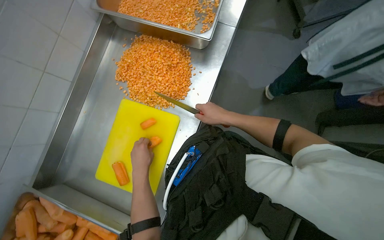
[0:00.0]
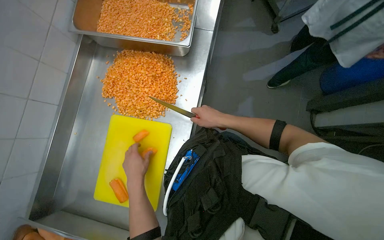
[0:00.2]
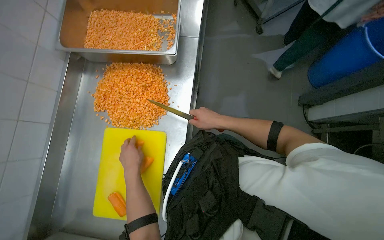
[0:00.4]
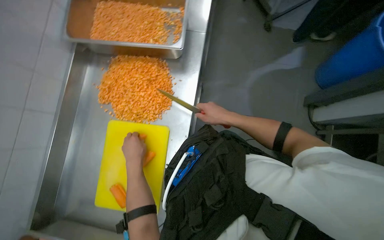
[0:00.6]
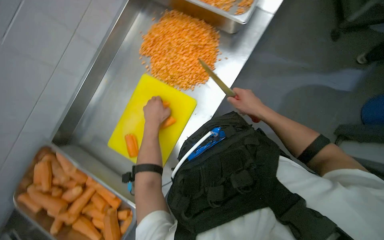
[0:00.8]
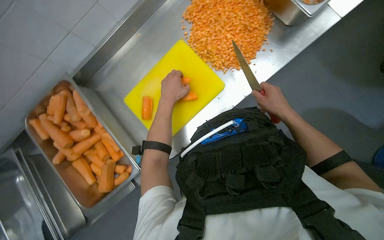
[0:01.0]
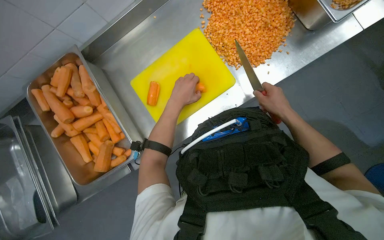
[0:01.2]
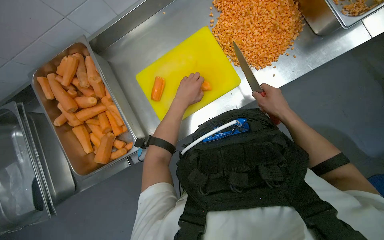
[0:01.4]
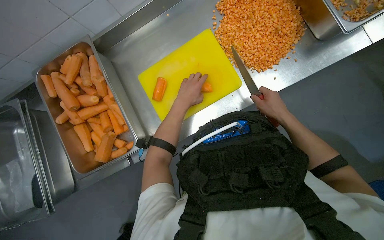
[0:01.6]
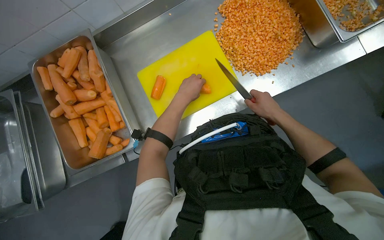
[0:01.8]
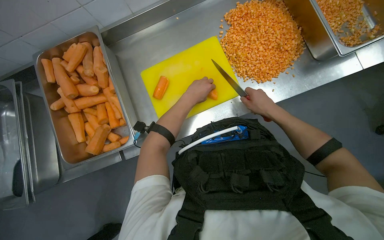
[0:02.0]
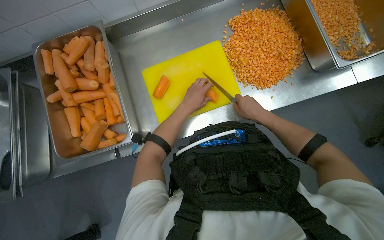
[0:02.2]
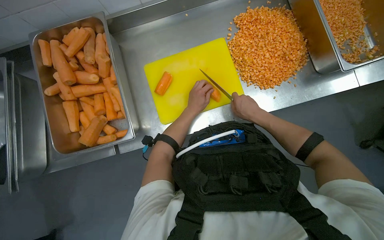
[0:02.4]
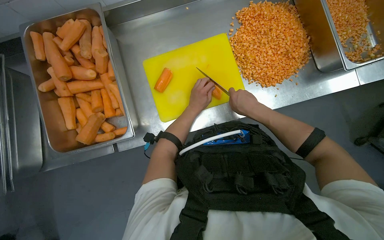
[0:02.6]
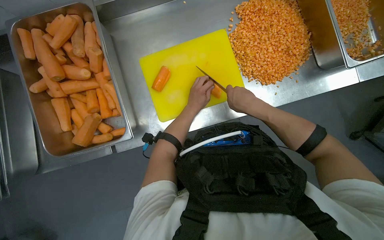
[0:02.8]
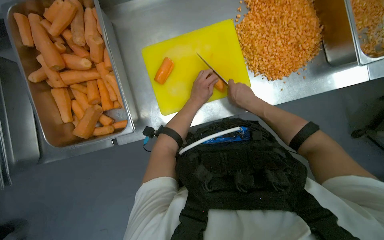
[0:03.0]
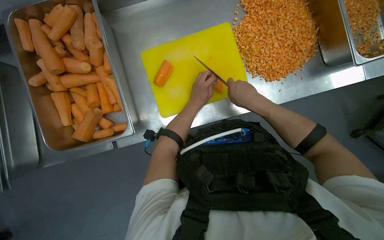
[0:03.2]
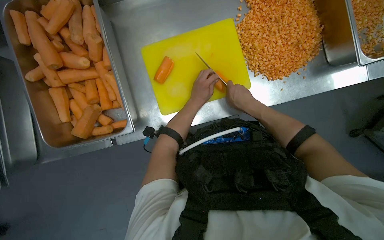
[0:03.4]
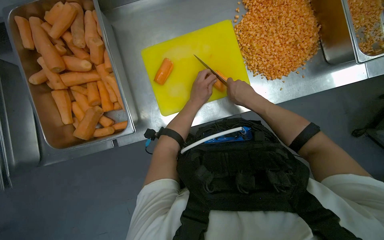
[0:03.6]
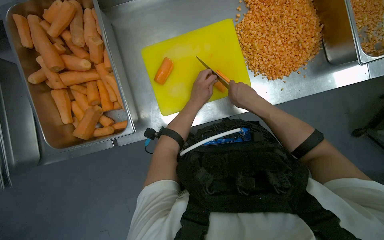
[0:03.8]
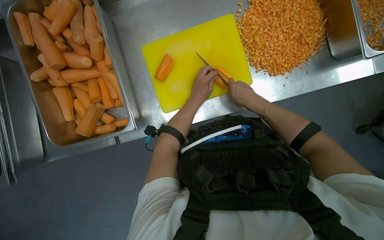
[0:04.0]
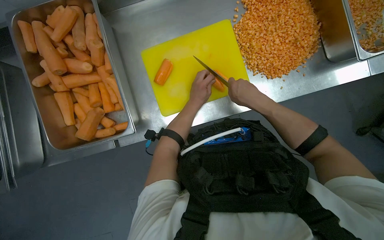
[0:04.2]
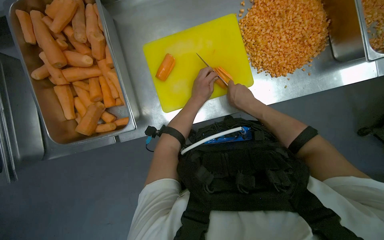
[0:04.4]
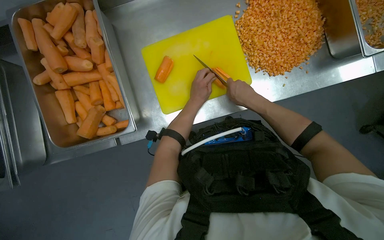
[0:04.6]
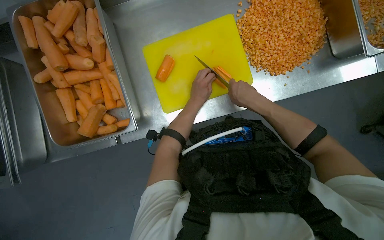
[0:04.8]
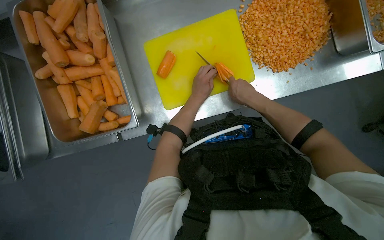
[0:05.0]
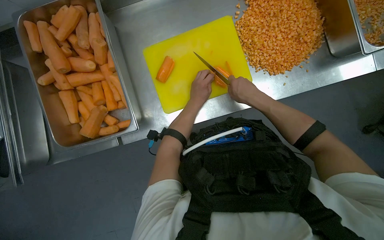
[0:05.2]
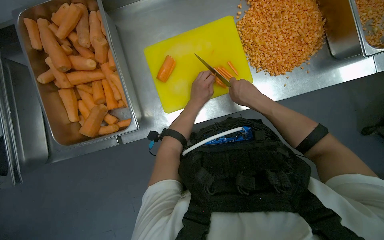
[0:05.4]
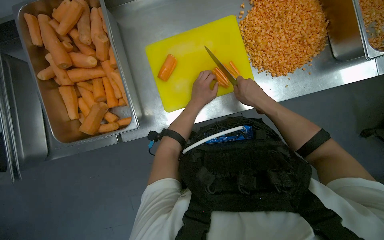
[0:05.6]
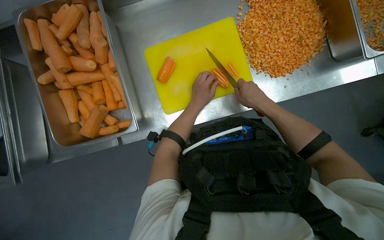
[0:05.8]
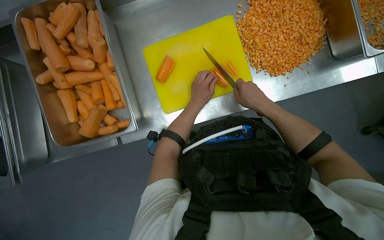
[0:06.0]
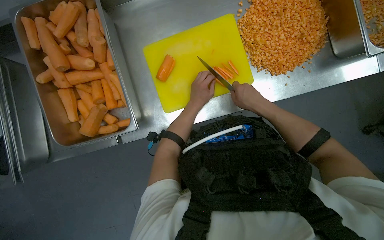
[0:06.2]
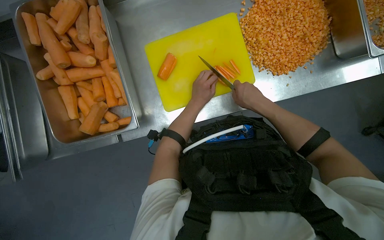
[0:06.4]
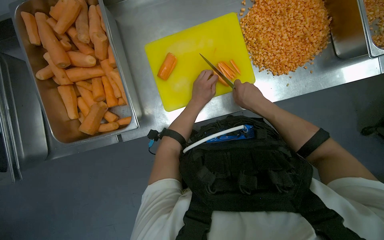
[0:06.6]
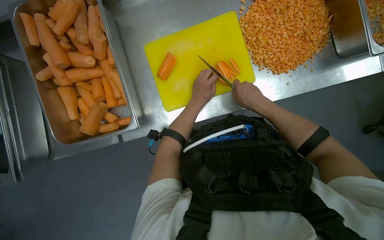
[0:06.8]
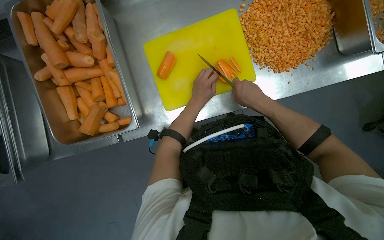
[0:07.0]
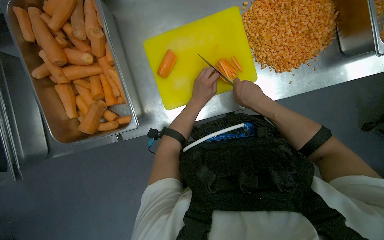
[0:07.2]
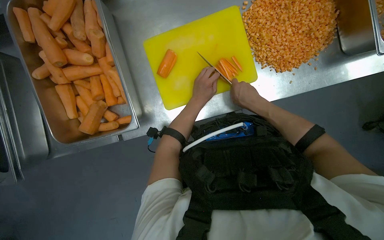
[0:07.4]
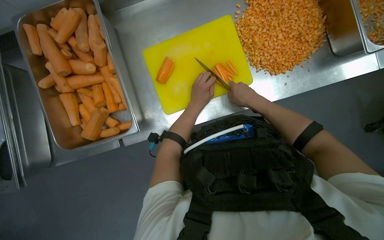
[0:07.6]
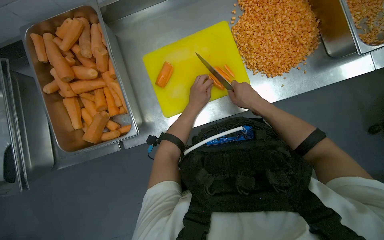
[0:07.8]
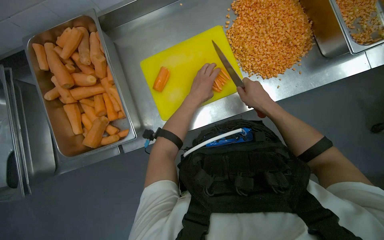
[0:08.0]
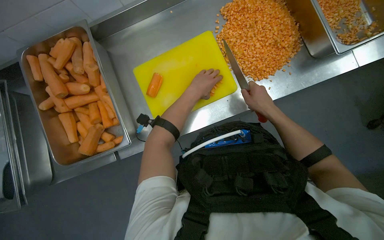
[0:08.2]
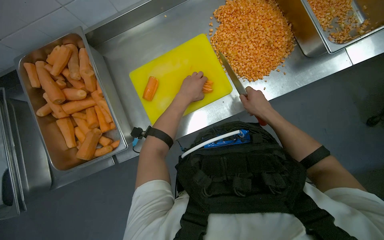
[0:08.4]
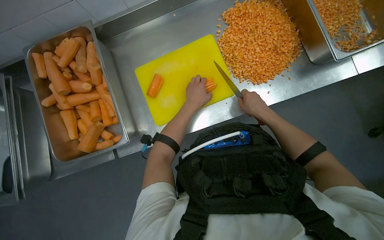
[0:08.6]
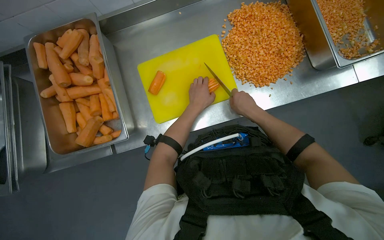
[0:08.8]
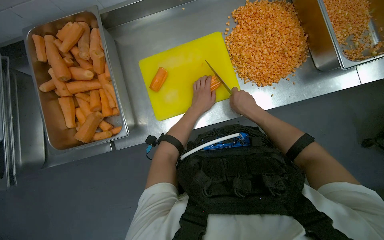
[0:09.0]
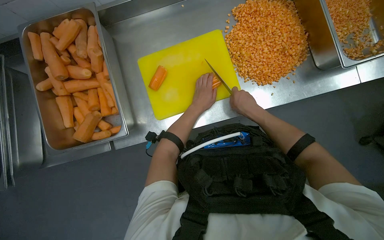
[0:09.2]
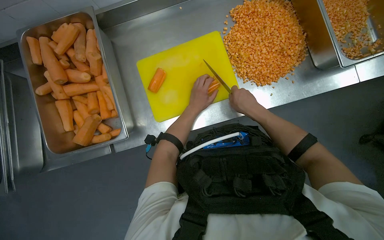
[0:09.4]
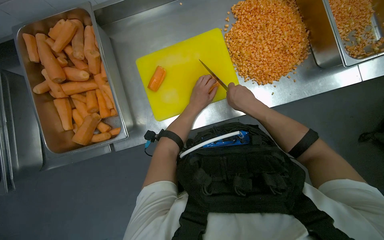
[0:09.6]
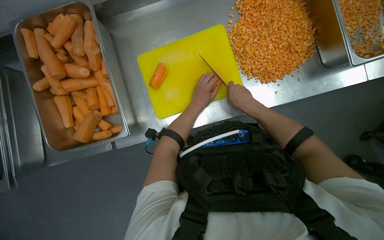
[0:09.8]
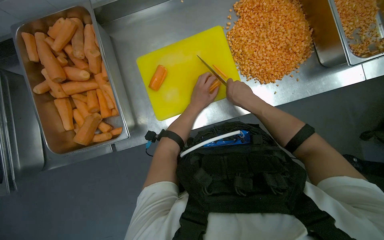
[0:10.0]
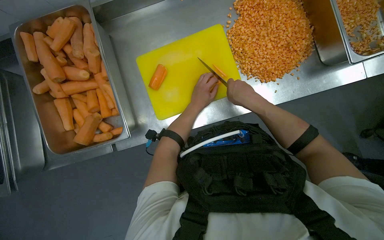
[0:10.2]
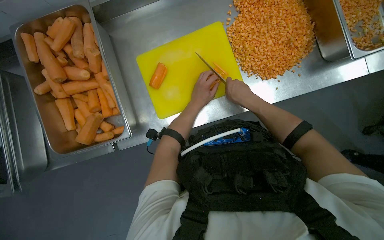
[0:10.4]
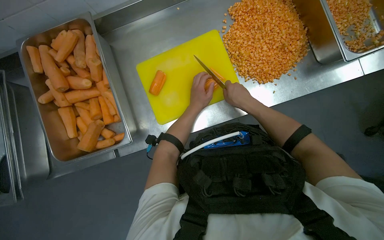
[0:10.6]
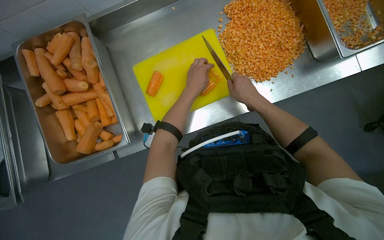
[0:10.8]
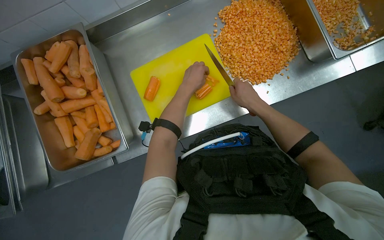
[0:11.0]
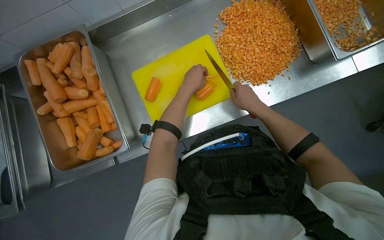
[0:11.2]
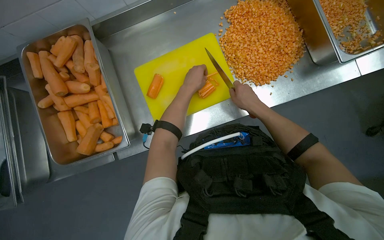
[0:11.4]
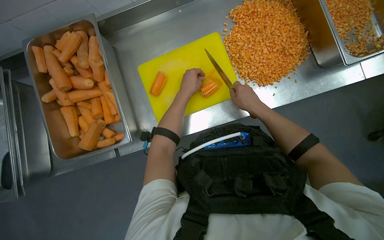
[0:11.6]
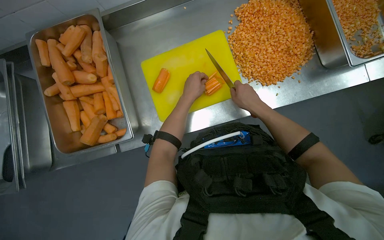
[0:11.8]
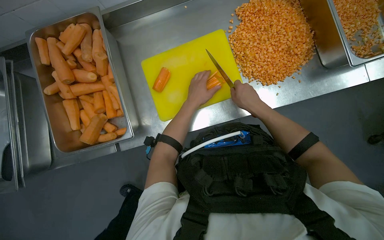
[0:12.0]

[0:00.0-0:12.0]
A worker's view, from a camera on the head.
Job: preparing food.
The whole recording: Cutting carrots on a board. The worker picks carrots from a bin and cuts them on a yellow cutting board.
0:00.0 to 0:01.6: The scene rotates clockwise by approximately 40 degrees.
0:01.6 to 0:03.0: The right hand moves to the left, some 15 cm.
0:03.0 to 0:07.6: The hands are busy where they are.
0:09.0 to 0:10.4: The hands stay close to where they were, moving slightly.
0:10.4 to 0:12.0: The hands make small movements and keep their place.

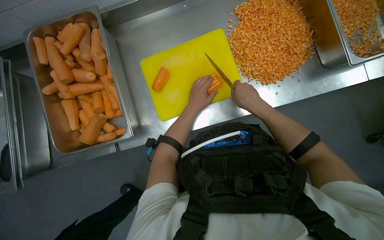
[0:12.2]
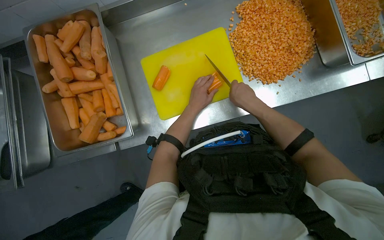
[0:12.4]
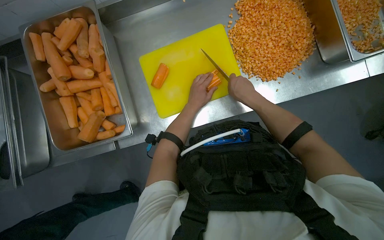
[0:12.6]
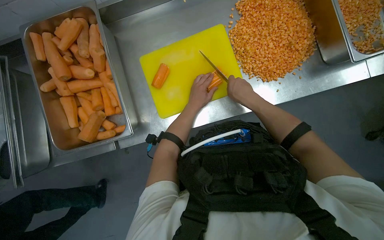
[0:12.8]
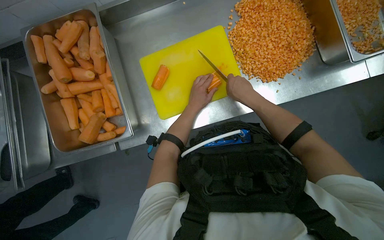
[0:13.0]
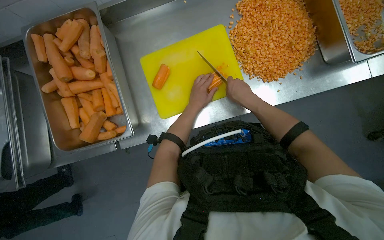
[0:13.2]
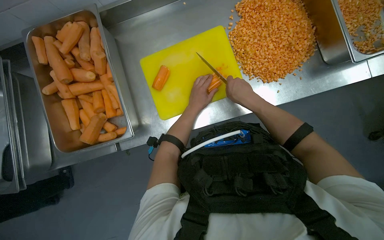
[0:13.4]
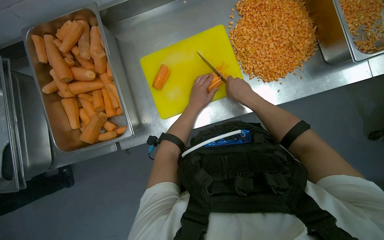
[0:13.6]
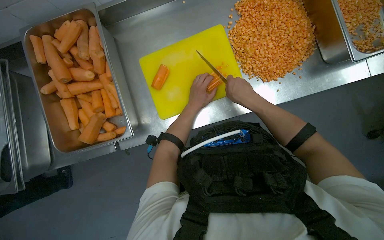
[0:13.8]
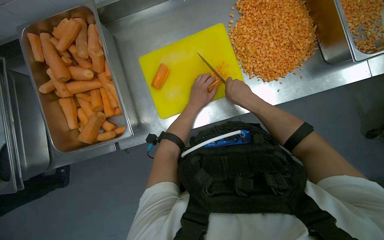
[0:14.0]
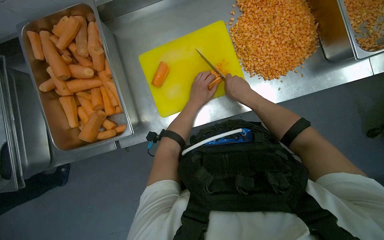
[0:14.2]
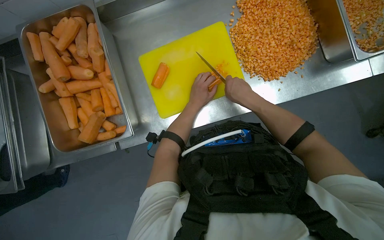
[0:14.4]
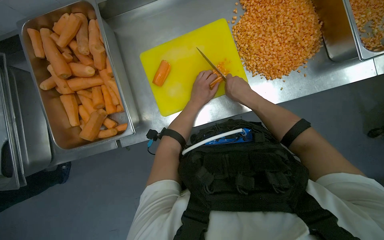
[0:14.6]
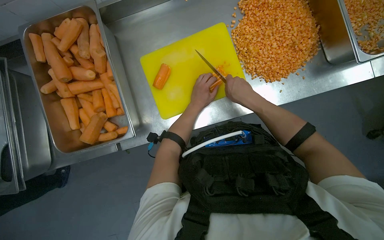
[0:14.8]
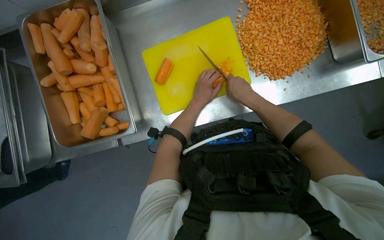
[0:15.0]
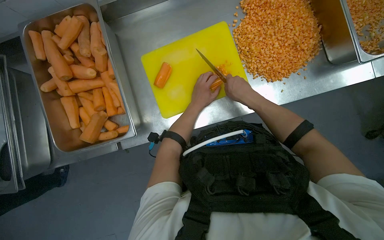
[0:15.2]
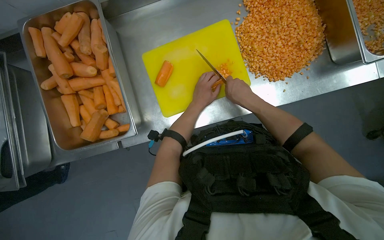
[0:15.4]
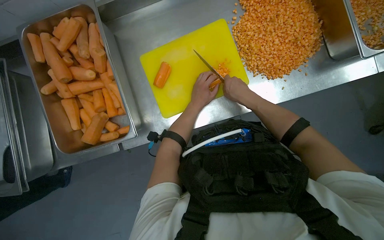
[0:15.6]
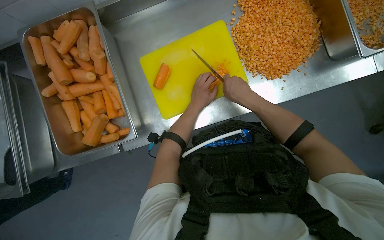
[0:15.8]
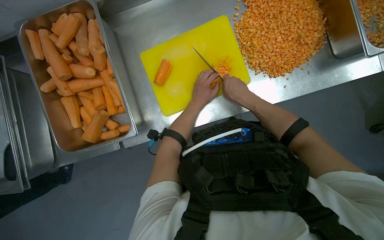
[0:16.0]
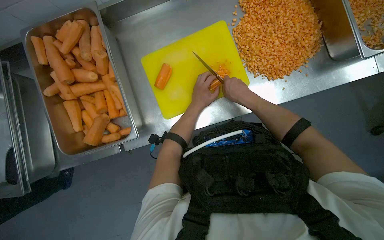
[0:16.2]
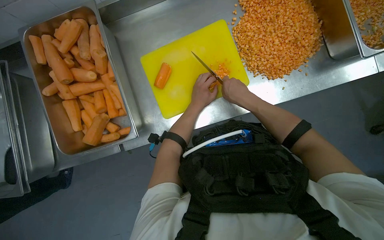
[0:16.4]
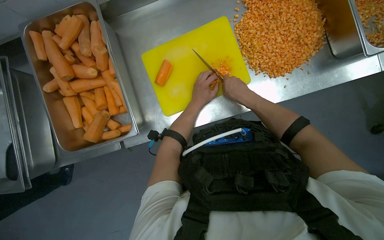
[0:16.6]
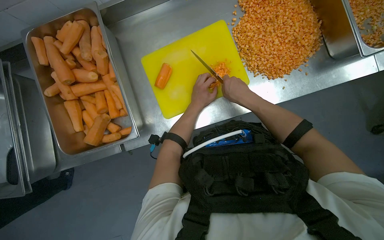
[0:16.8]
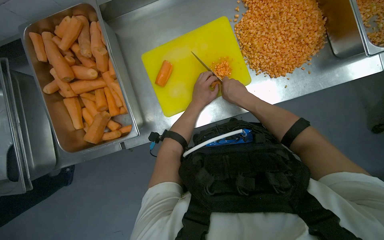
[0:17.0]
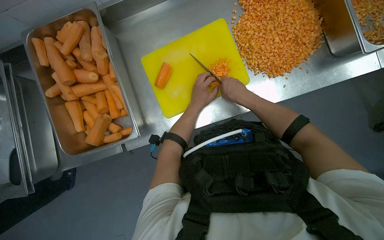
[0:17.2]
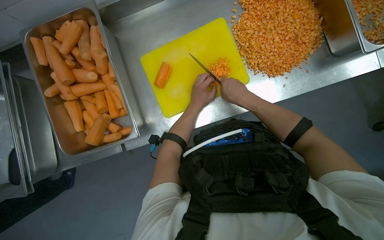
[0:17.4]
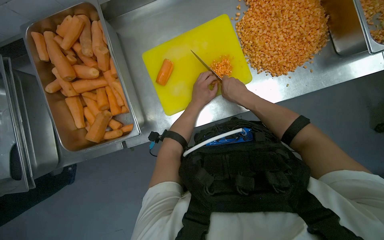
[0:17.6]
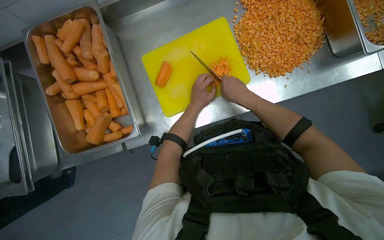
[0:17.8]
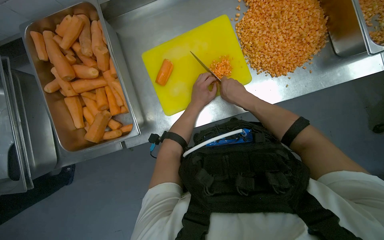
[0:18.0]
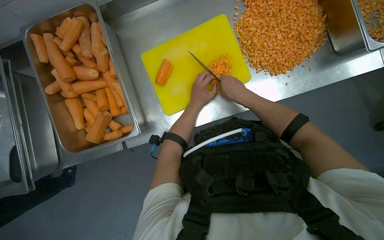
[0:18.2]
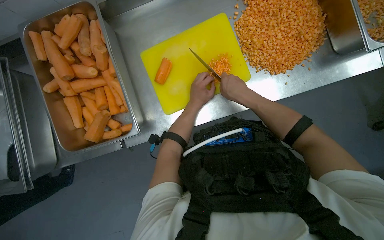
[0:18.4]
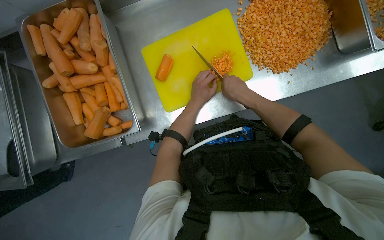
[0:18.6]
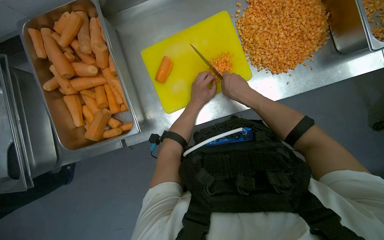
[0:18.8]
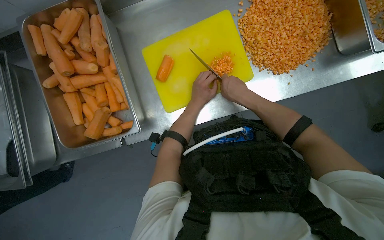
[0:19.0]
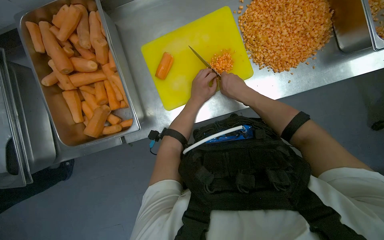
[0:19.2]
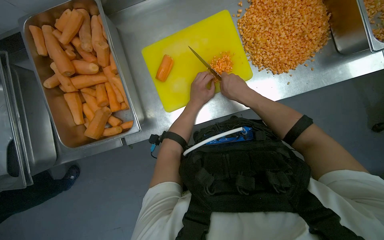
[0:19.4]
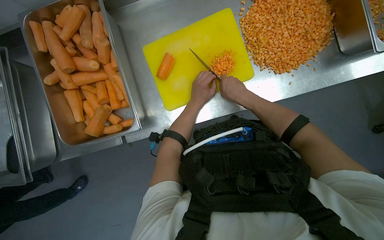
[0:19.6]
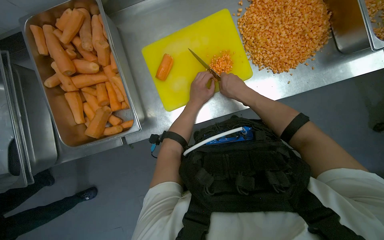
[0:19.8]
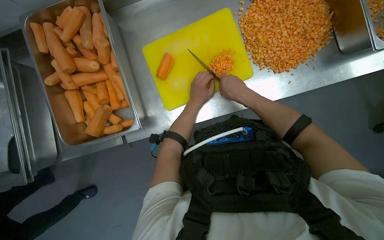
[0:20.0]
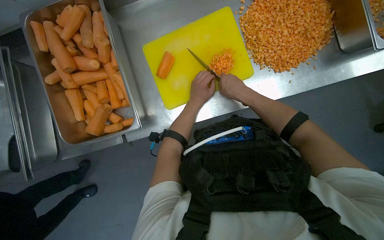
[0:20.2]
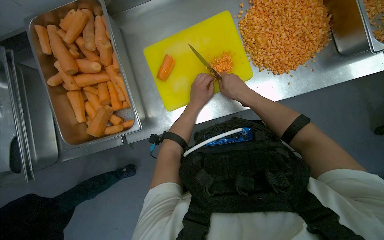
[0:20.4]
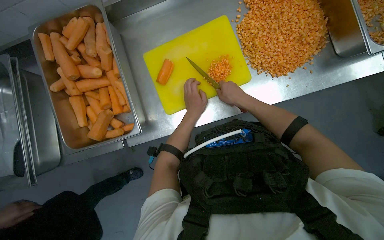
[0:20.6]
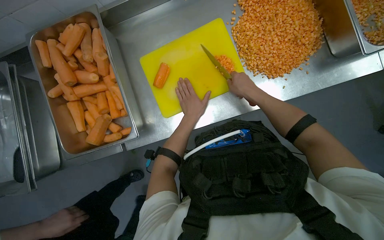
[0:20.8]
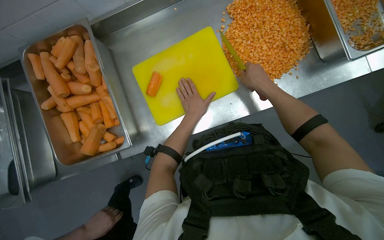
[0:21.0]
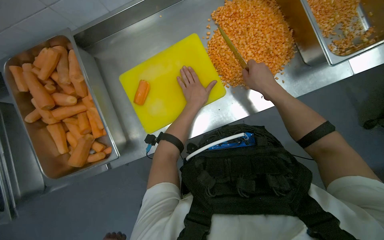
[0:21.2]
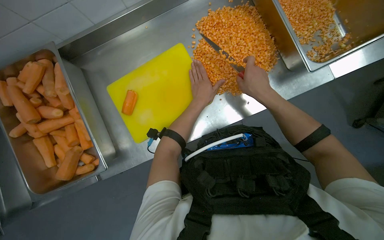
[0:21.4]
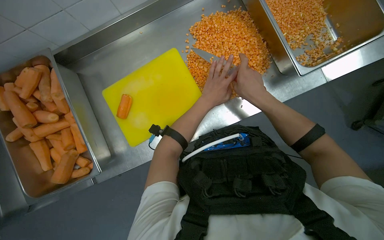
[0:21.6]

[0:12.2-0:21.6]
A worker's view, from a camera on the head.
Job: preparing food.
The whole recording: Cutting carrots on a board. The worker picks carrots from a bin and cuts them on a yellow cutting board.
0:12.2 to 0:20.0: The hands make small movements and keep their place.
0:20.0 to 0:21.6: The right hand travels to the right by roughly 20 cm.
